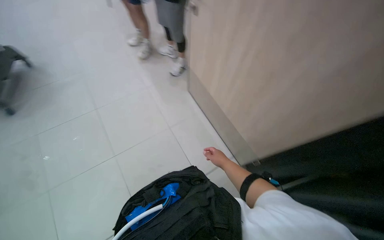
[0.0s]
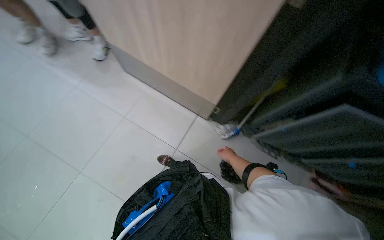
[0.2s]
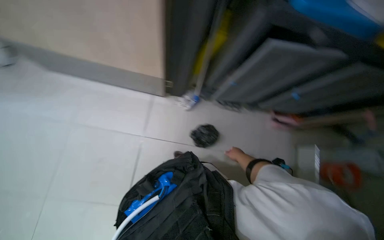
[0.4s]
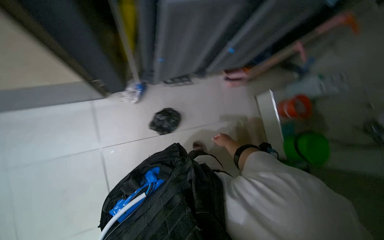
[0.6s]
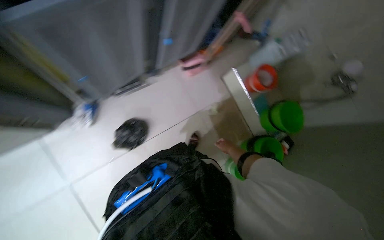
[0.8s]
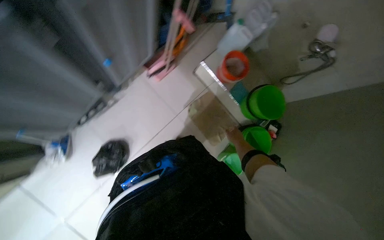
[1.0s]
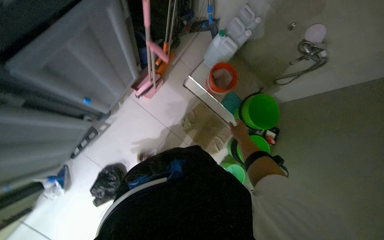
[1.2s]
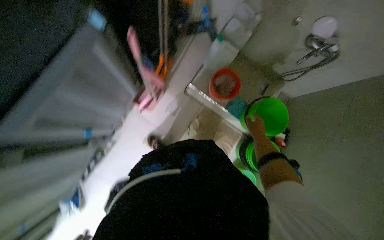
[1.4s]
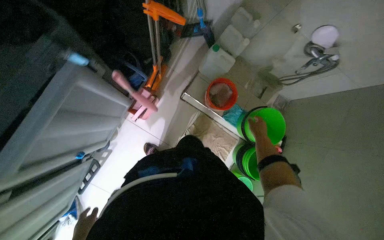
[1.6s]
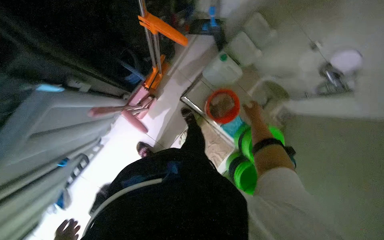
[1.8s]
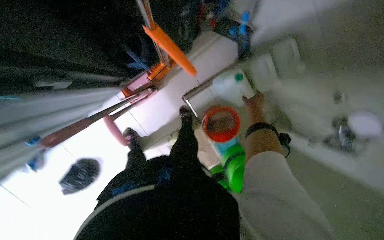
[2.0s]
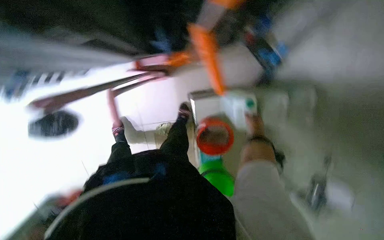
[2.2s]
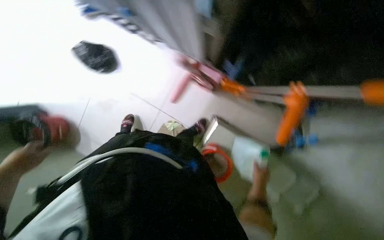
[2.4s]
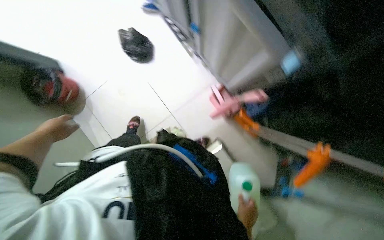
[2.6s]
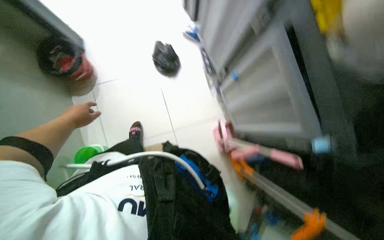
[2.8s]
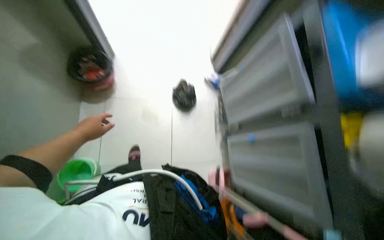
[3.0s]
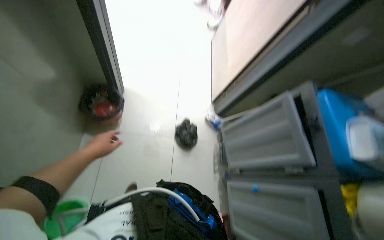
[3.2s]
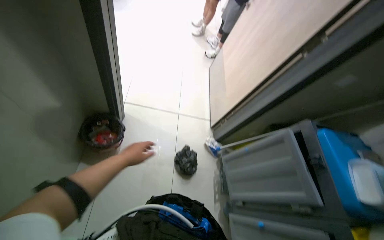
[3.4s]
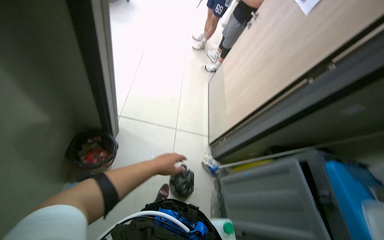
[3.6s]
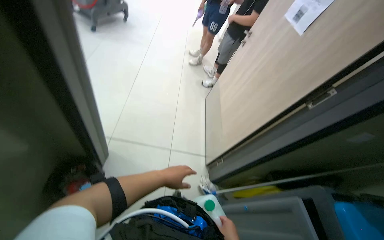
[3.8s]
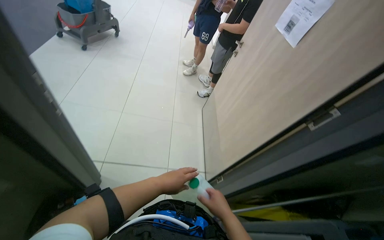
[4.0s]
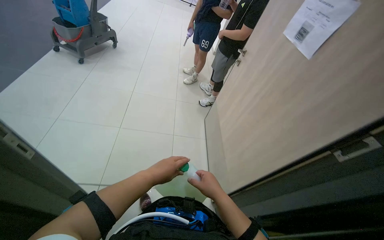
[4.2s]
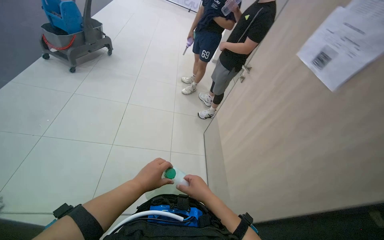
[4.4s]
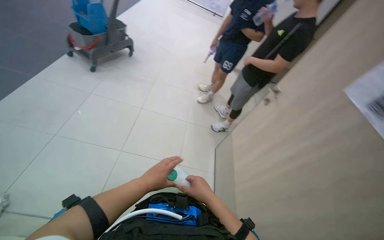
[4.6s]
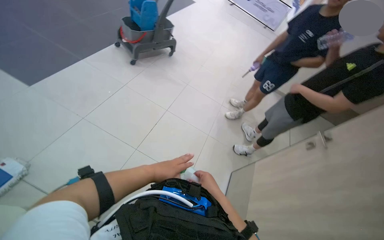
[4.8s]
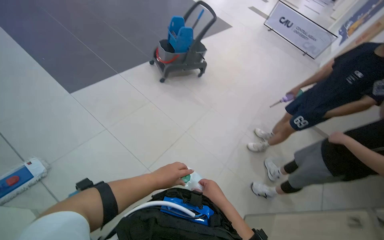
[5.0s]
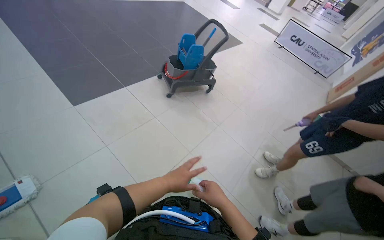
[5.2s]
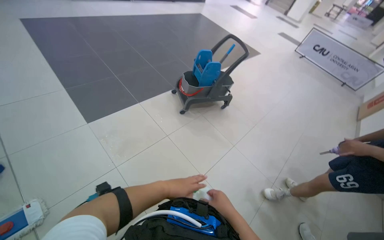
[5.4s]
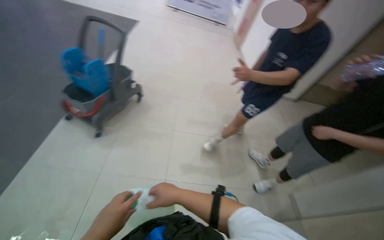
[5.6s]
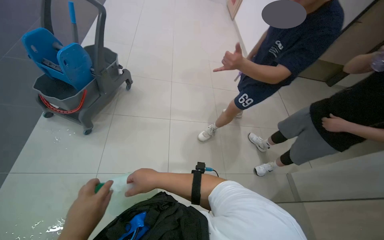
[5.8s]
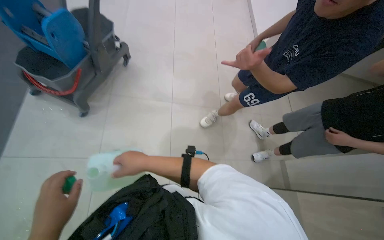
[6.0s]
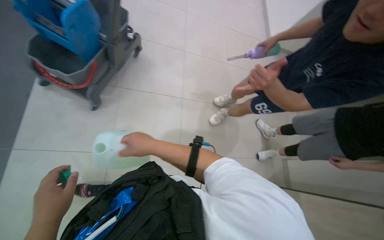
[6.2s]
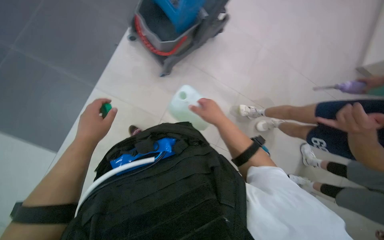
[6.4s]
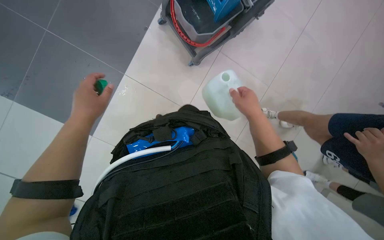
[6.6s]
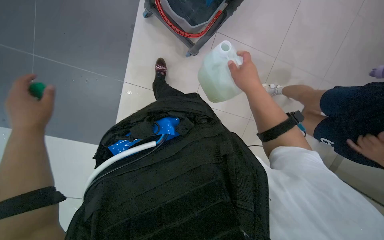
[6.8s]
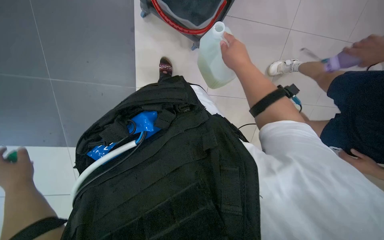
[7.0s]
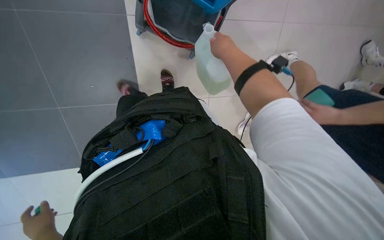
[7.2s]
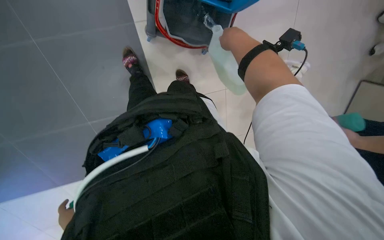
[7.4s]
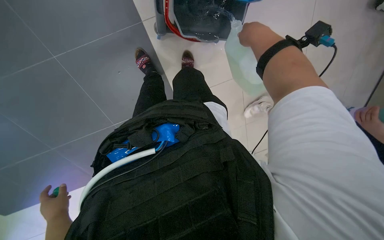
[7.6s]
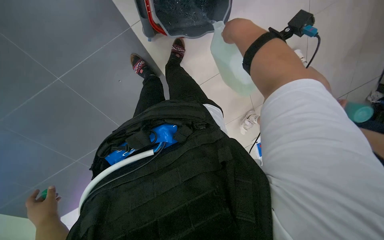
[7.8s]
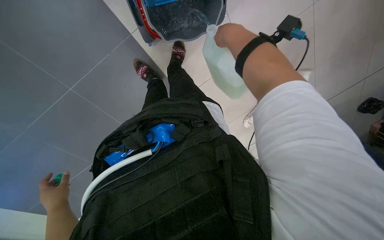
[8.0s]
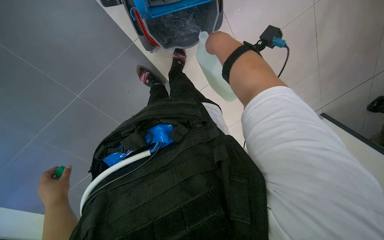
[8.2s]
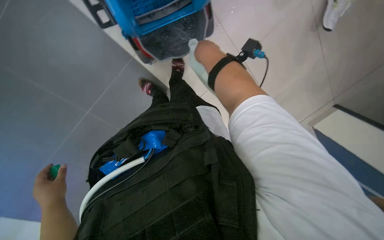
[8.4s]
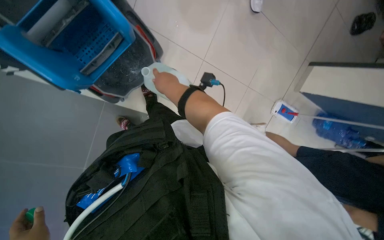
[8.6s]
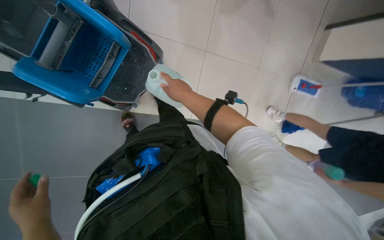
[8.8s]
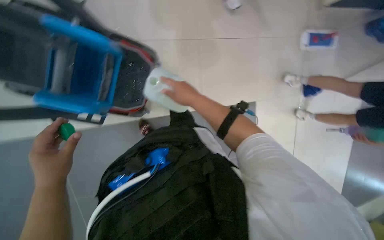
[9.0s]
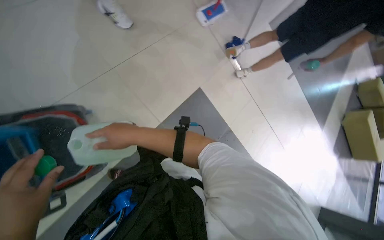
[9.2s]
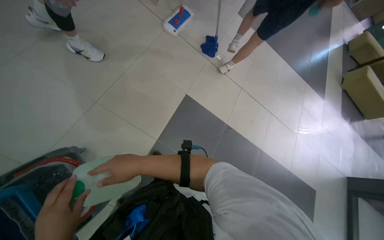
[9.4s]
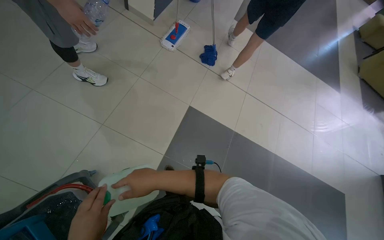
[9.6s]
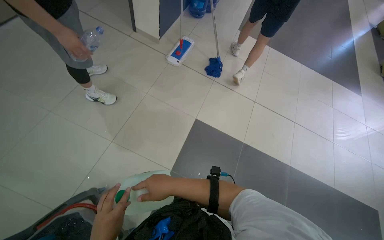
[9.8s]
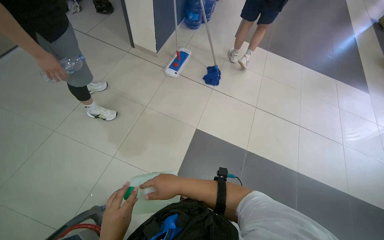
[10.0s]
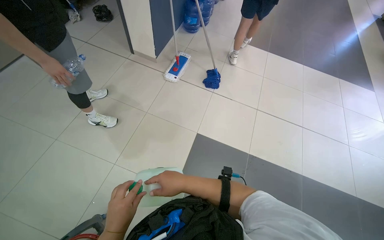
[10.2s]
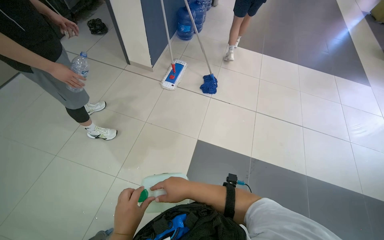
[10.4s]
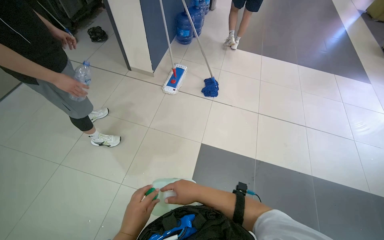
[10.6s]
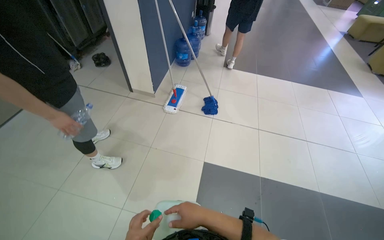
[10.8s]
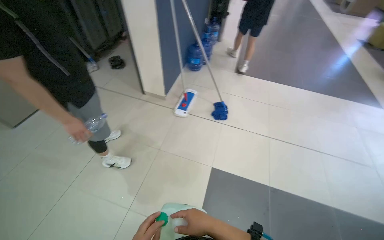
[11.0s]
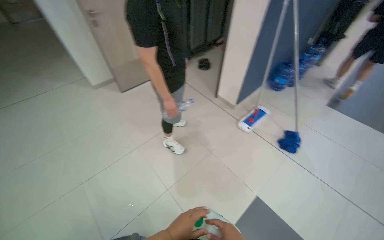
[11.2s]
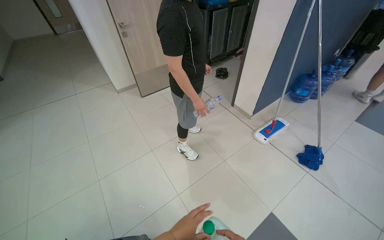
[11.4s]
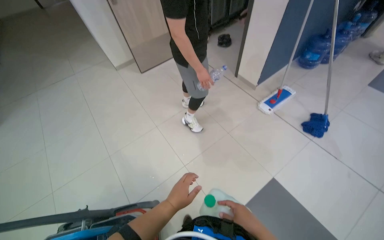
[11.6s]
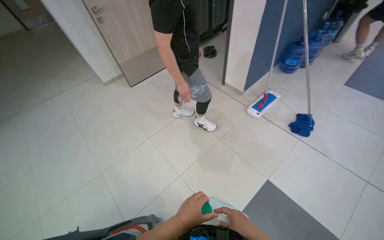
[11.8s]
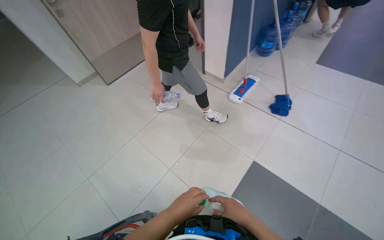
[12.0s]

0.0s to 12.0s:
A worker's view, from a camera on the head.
Job: preparing cleaning supplies.
The whole recording: Preparing Cleaning Supplies. The worker prepares cleaning supplies by rinsing a bucket, filling it with water, and adding cleaning solution.
0.0s to 1.6s: The head travels about 90 cm. The wearer's head swings about 80 degrees to the right. The view tilts some 30 degrees downward.
1.6s to 3.0s: Everything in view rotates some 130 degrees clockwise.
3.0s to 4.4s: The head travels some 90 cm. The view tips upward by some 30 degrees.
6.0s to 7.6s: The head rotates approximately 40 degrees to the left. The wearer looks approximately 20 degrees further downward.
7.6s to 9.0s: The view tilts some 15 degrees upward. The scene turns roughly 40 degrees counterclockwise in the picture.
10.4s to 12.0s: The head rotates roughly 25 degrees to the left.

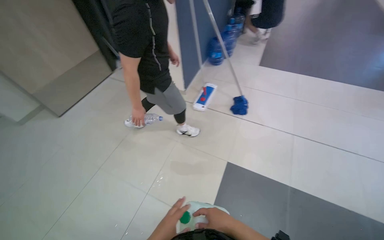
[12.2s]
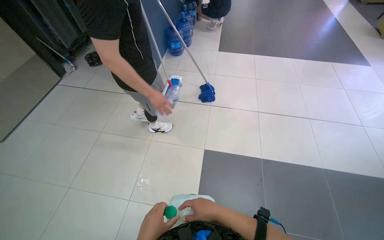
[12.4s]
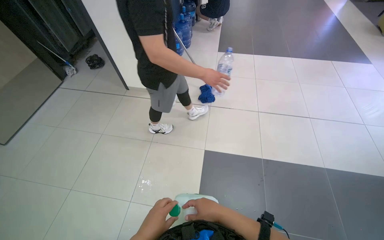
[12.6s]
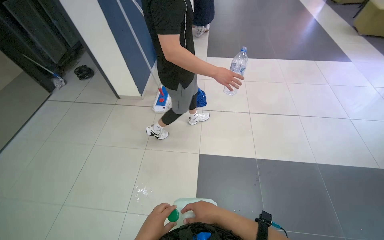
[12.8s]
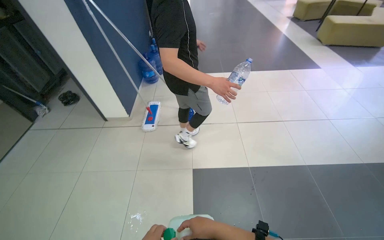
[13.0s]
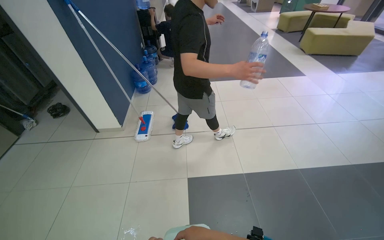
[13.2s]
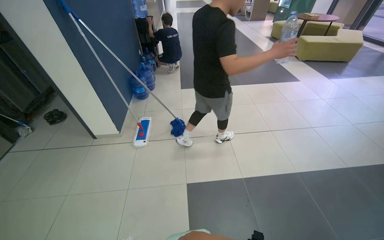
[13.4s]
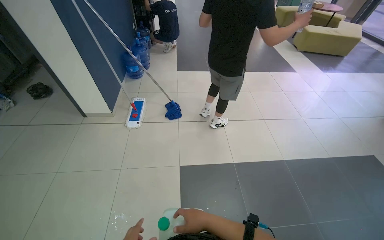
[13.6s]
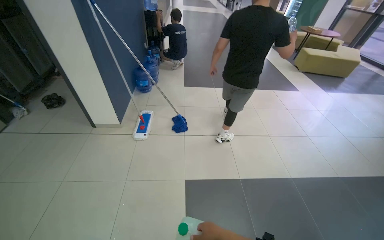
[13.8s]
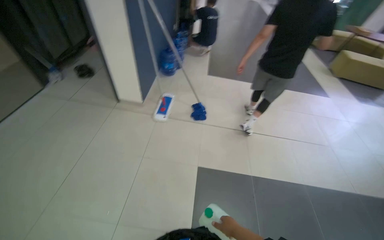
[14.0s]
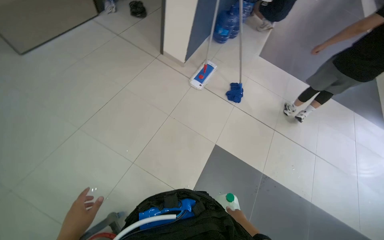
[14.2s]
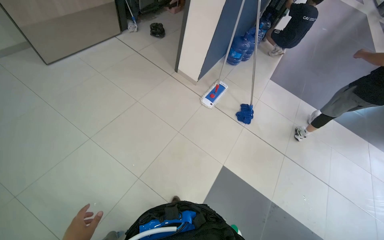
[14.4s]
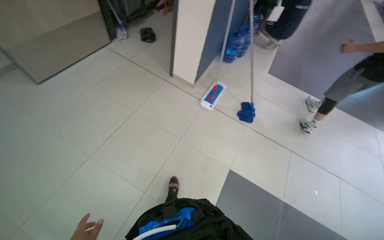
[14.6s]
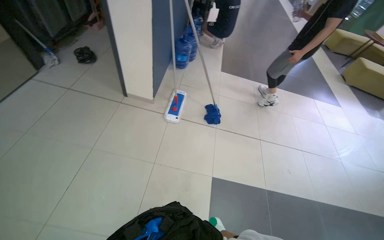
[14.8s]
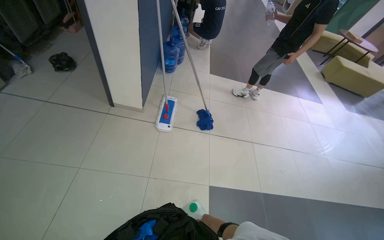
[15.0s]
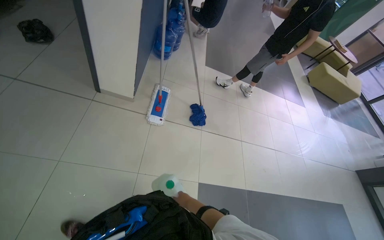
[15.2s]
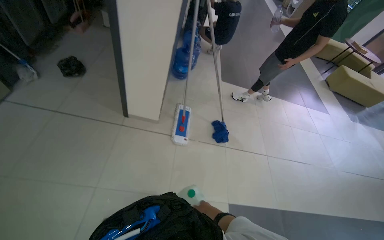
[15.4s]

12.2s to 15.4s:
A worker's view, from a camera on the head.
Job: preparing cleaning supplies.
The whole recording: Preparing Cleaning Supplies. The worker prepares cleaning supplies by rinsing a bucket, filling it with water, and adding cleaning solution.
12.2s to 13.8s: The wearer looks roughly 30 degrees further to the right.
13.8s to 15.4s: The head travels about 60 cm.

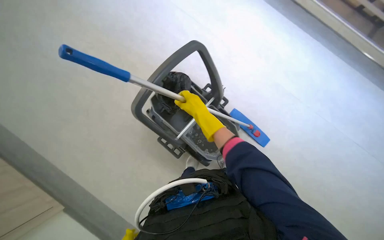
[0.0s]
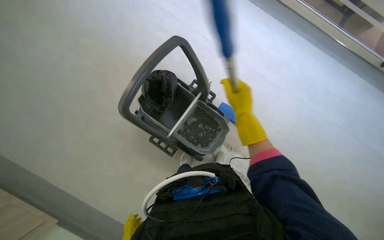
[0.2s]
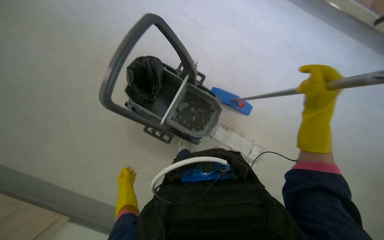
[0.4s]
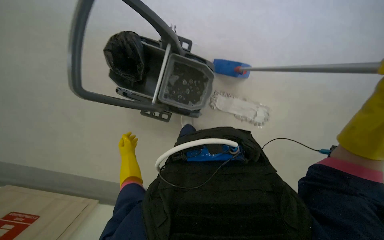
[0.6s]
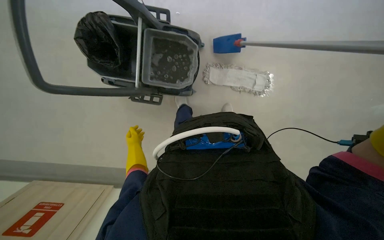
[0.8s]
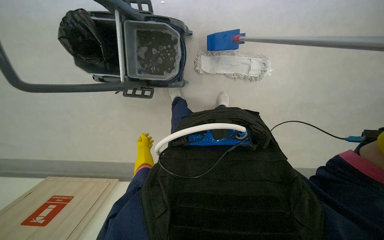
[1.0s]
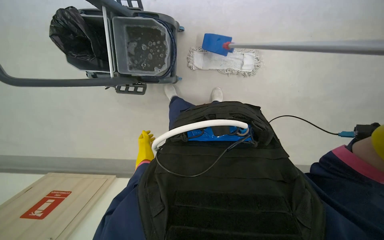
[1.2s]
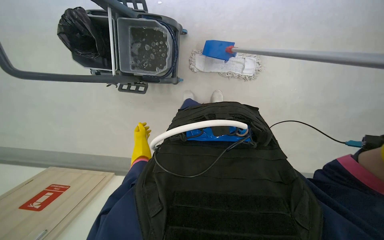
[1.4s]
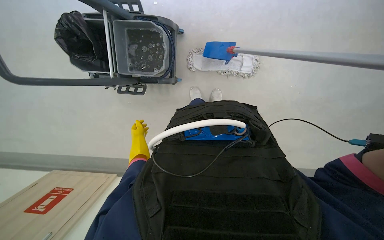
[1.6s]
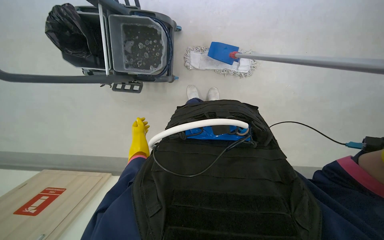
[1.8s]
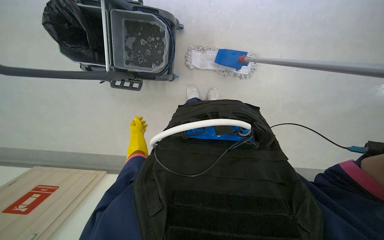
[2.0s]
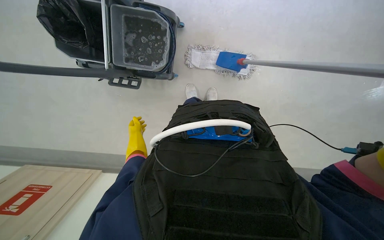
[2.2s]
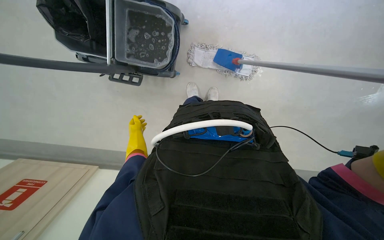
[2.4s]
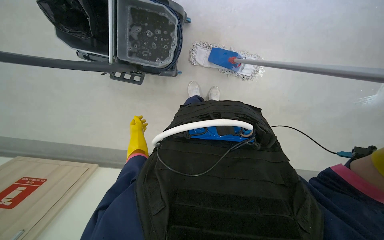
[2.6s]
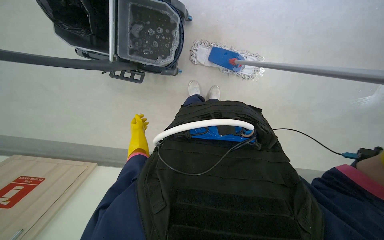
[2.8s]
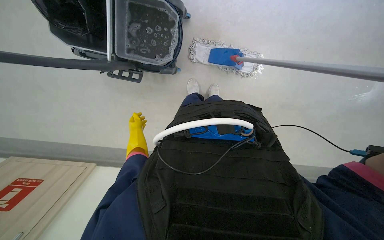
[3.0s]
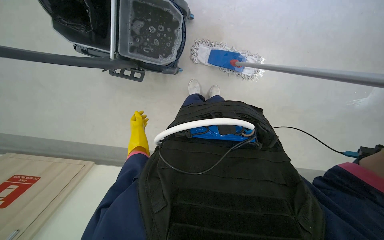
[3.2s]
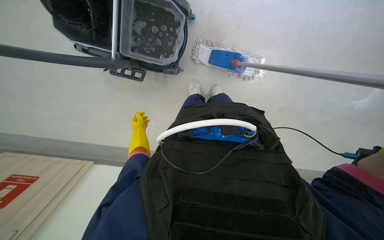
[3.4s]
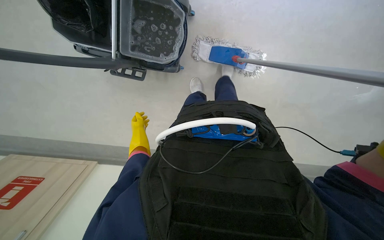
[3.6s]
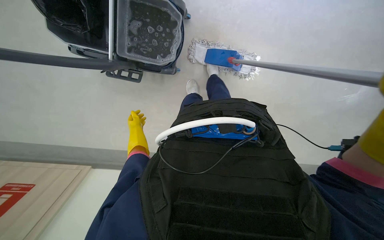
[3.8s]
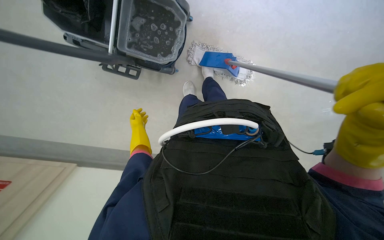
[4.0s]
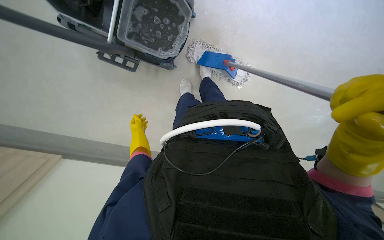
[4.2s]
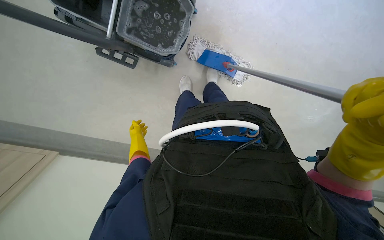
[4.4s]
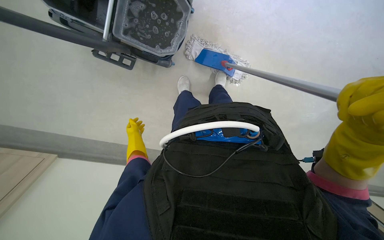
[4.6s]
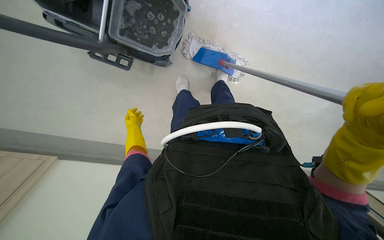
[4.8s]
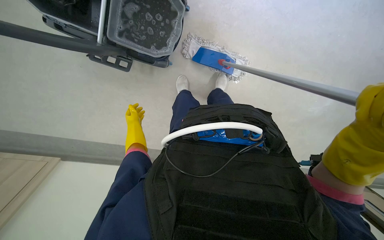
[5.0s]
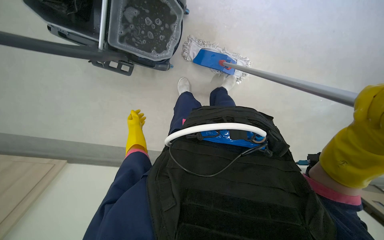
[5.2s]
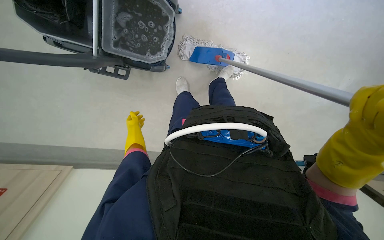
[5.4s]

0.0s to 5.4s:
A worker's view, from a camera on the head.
Job: mopping floor.
The whole recording: Mopping floor with flat mop. The worker mops the floor using a flat mop.
0.0s to 1.4s: The head travels approximately 70 cm. The view pans to the left by about 15 degrees. The view tips downward by some 25 degrees. The scene rotates counterclockwise by about 30 degrees.
1.4s to 2.8s: The left hand heads farther from the camera, covering roughly 10 cm.
